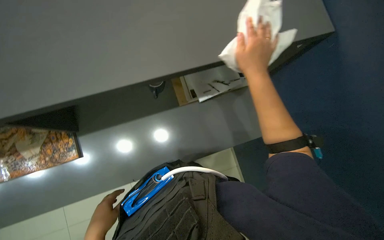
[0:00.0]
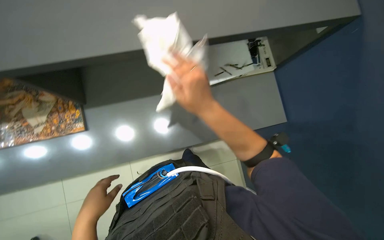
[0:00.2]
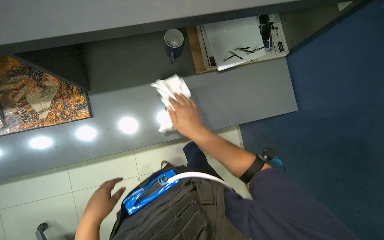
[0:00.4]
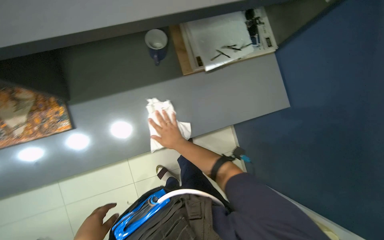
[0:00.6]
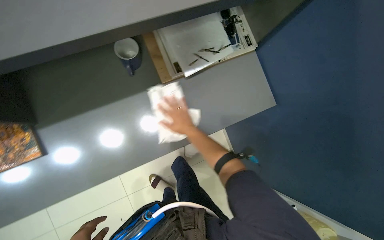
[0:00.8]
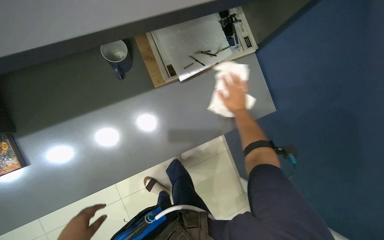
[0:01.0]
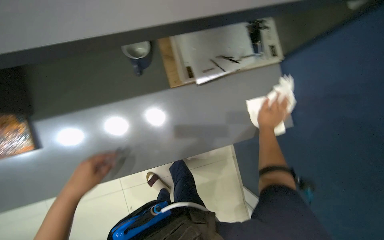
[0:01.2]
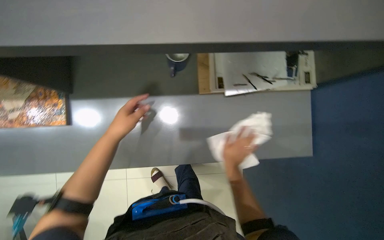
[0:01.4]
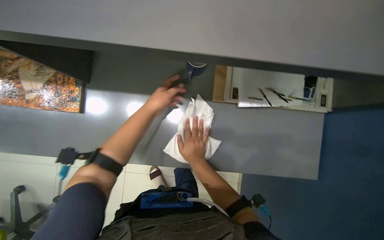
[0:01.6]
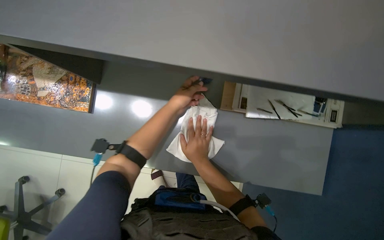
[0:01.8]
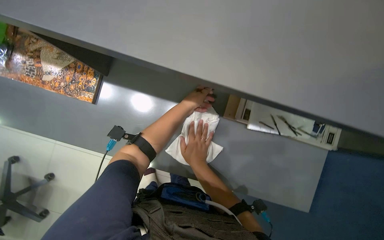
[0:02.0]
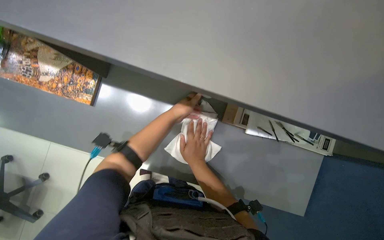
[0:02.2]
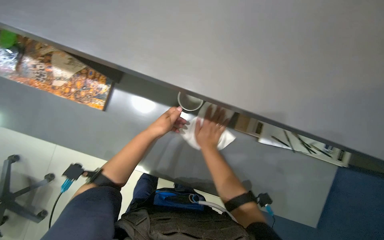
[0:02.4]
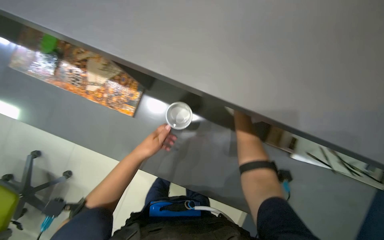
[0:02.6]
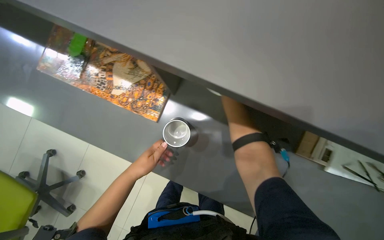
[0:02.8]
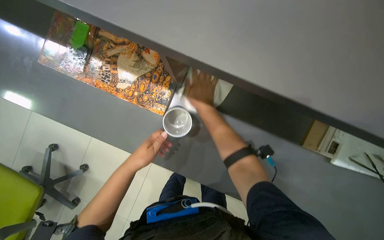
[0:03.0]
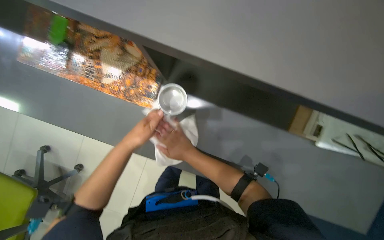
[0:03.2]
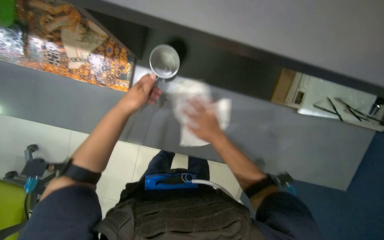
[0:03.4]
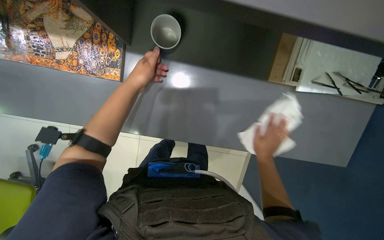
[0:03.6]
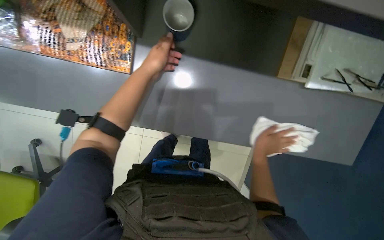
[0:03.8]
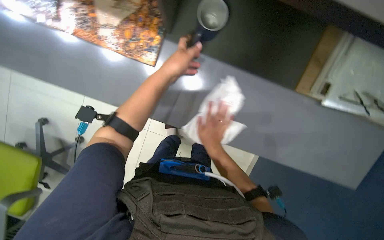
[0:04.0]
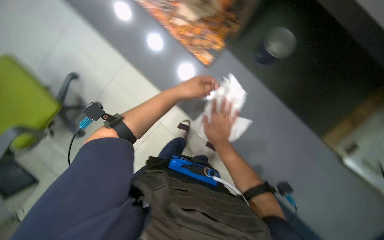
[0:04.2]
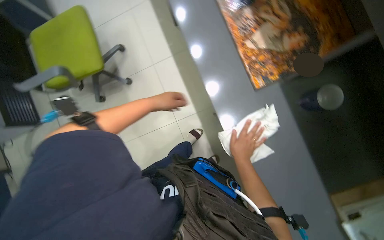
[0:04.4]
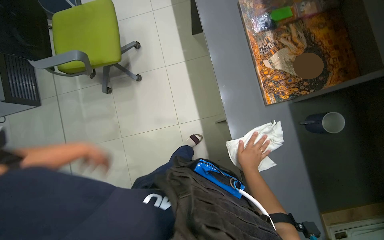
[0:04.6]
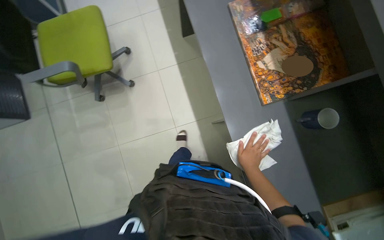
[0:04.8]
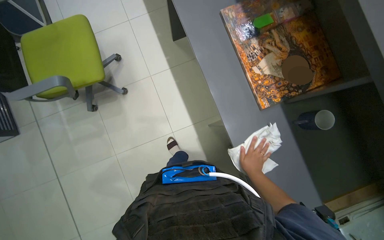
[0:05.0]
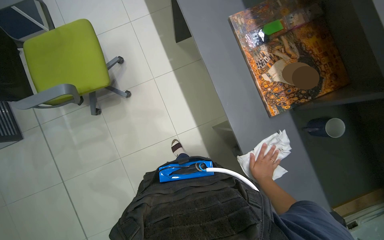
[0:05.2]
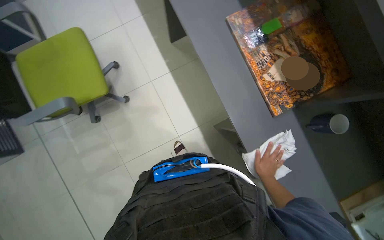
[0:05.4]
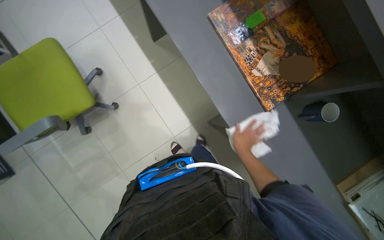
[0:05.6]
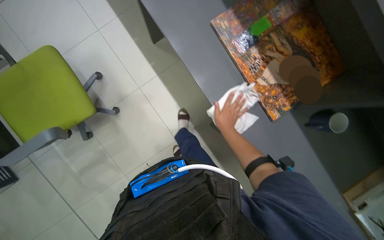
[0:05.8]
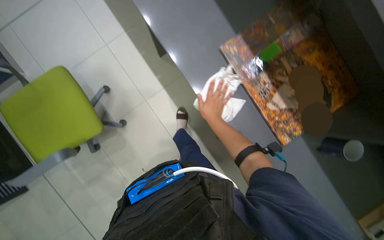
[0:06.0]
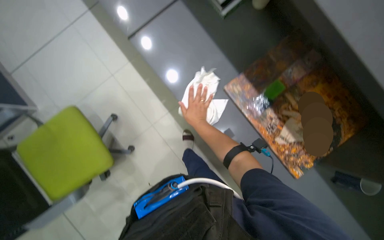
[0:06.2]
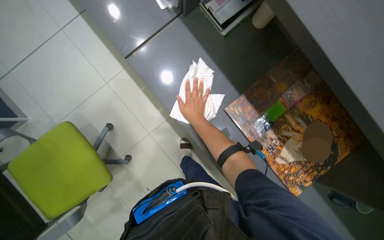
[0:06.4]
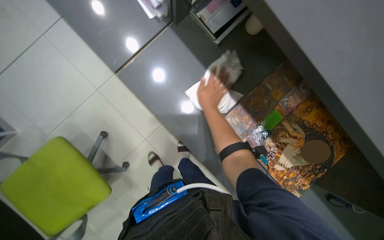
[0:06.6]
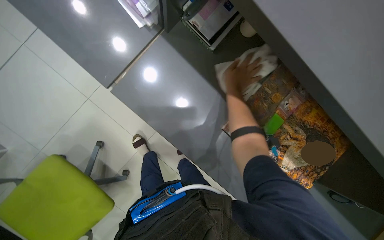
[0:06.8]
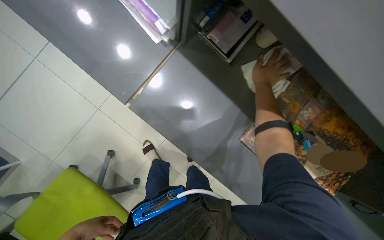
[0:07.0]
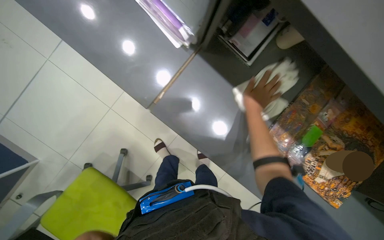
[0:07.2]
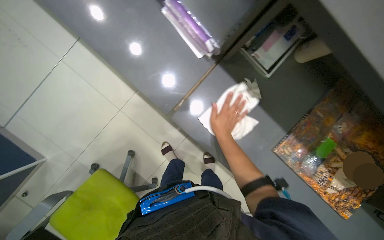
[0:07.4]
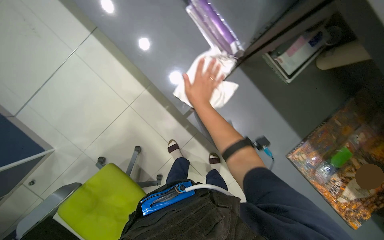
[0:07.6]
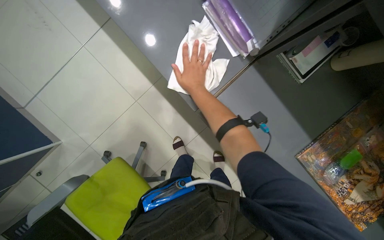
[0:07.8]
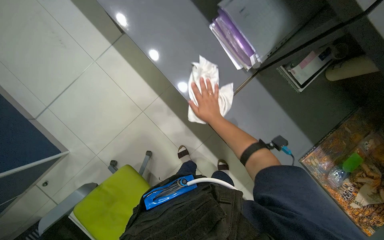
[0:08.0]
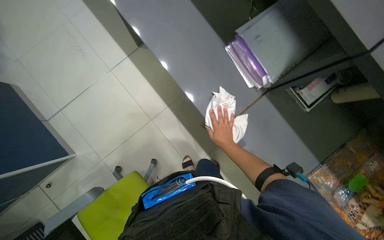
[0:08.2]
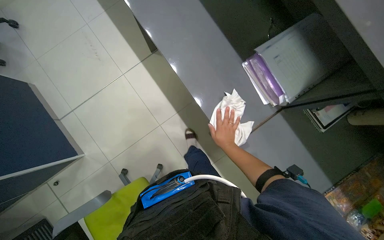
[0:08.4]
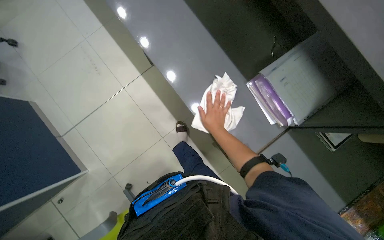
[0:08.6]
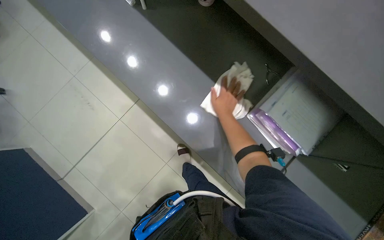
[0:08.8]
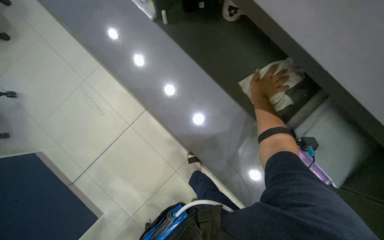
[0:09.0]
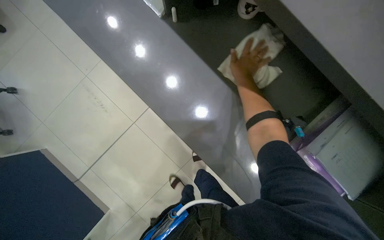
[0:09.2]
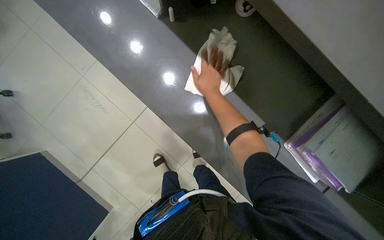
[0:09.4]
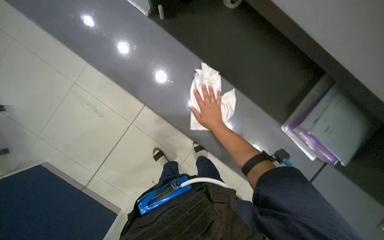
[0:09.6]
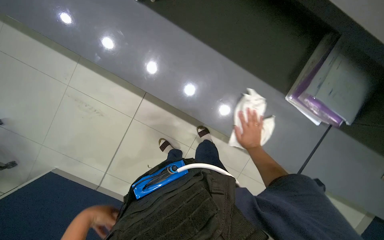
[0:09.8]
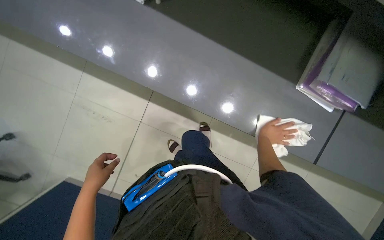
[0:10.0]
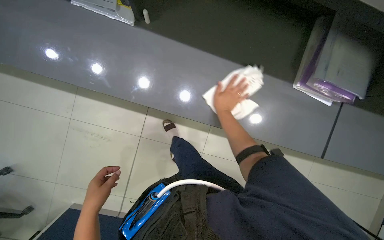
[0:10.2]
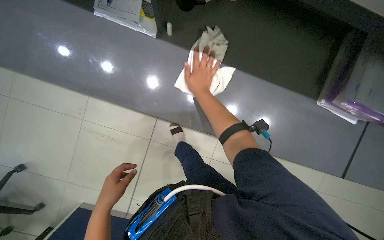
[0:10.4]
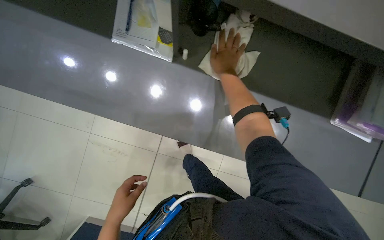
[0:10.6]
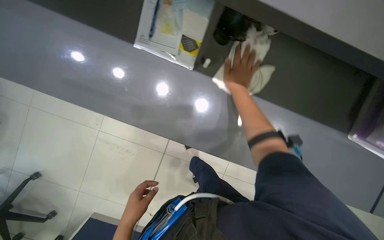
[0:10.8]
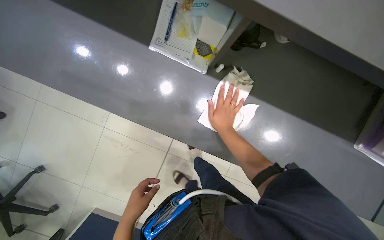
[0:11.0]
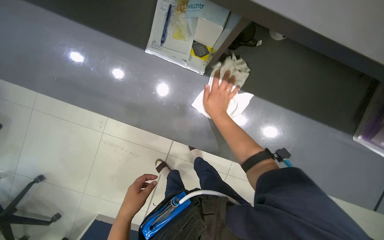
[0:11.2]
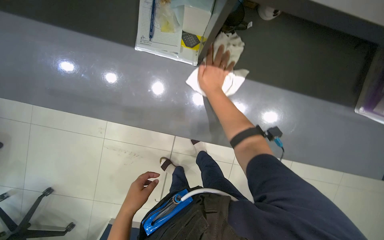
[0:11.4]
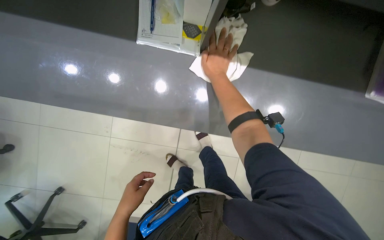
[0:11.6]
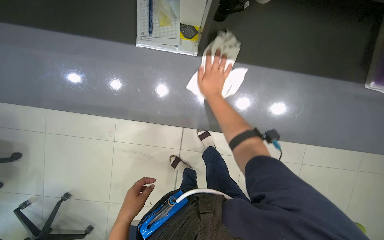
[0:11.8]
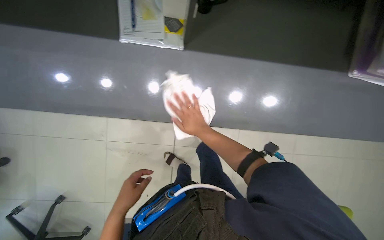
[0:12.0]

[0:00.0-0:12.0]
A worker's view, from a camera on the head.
Job: wiping surfaces.
The whole recording: Wiping office counter. The worker wipes the long office counter with a white cloth.
0:00.0 to 0:01.6: The view tilts roughly 15 degrees downward.
0:01.6 to 0:03.0: The left hand travels to the left by about 35 cm.
0:04.4 to 0:06.0: The wearer moves about 40 cm.
0:06.0 to 0:07.6: The wearer moves approximately 60 cm.
0:07.6 to 0:09.0: The wearer moves about 50 cm.
0:09.0 to 0:10.4: Everything in view rotates approximately 25 degrees counterclockwise. The right hand moves to the left, about 35 cm, and travels down the picture and back again, roughly 35 cm each way.
0:10.4 to 0:12.0: The right hand swings up and down the picture, some 20 cm each way, with 3 reversals.

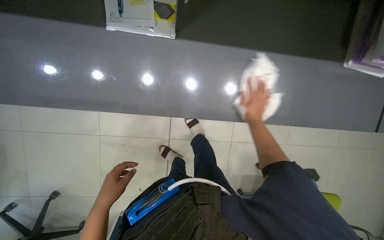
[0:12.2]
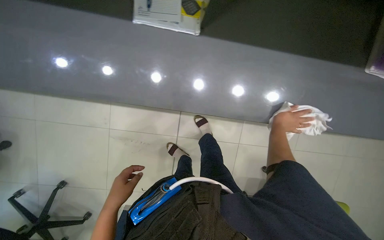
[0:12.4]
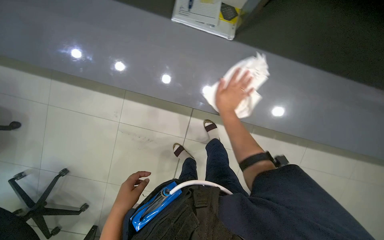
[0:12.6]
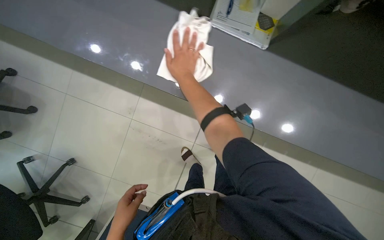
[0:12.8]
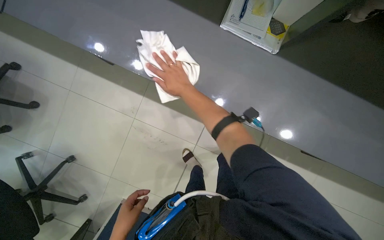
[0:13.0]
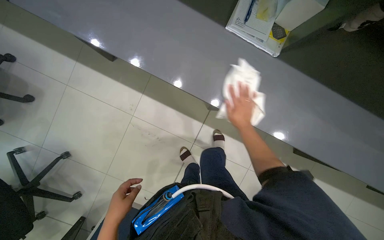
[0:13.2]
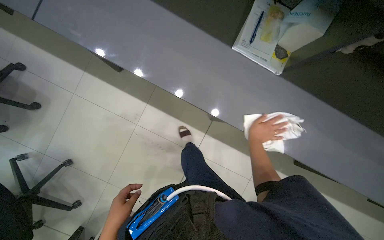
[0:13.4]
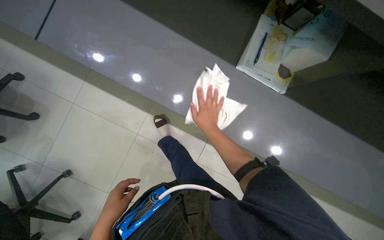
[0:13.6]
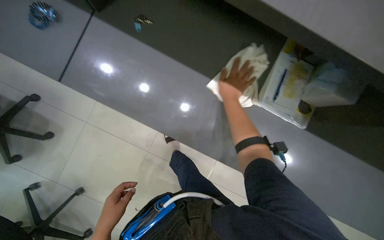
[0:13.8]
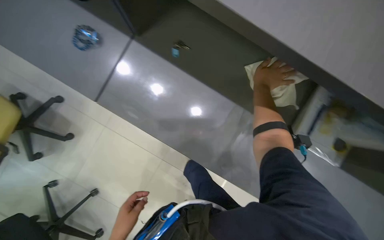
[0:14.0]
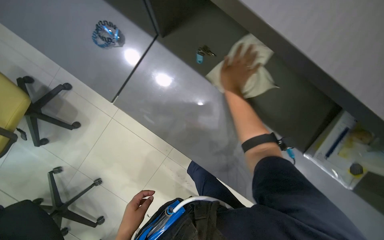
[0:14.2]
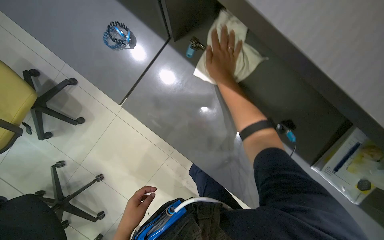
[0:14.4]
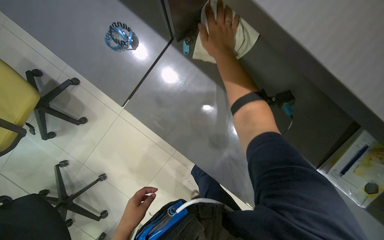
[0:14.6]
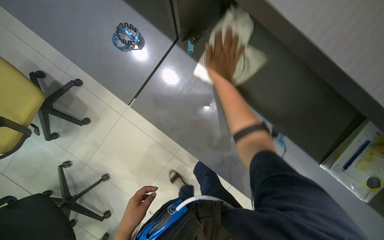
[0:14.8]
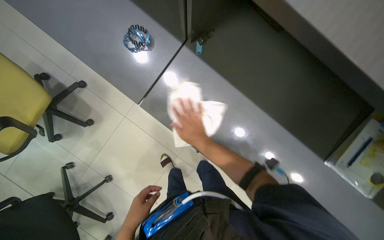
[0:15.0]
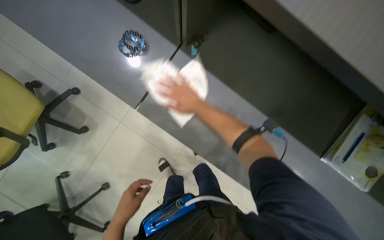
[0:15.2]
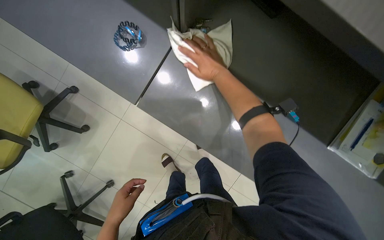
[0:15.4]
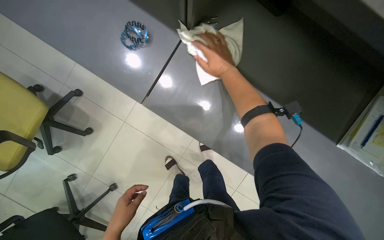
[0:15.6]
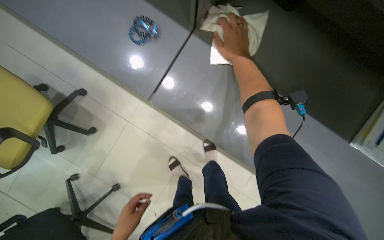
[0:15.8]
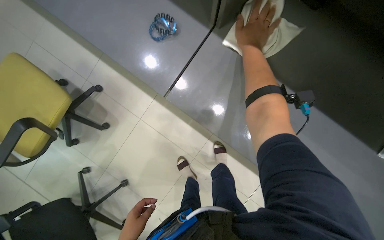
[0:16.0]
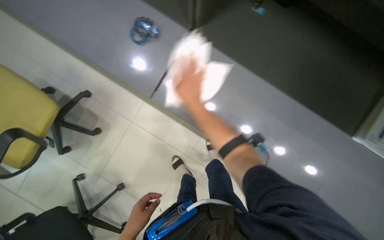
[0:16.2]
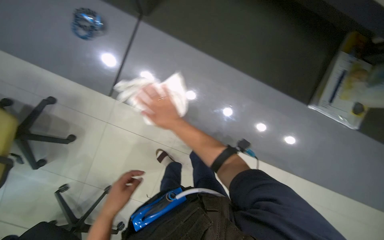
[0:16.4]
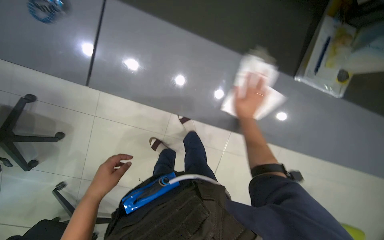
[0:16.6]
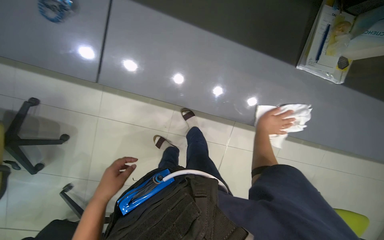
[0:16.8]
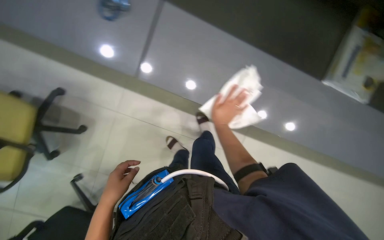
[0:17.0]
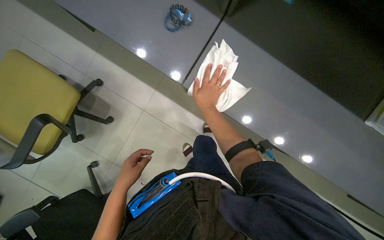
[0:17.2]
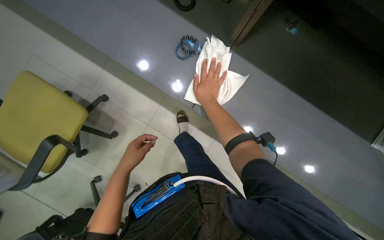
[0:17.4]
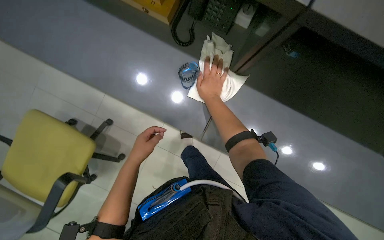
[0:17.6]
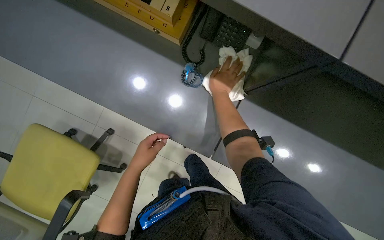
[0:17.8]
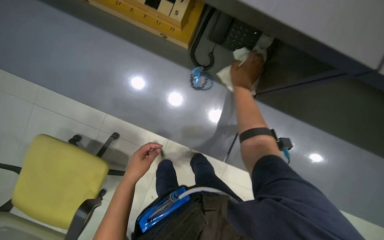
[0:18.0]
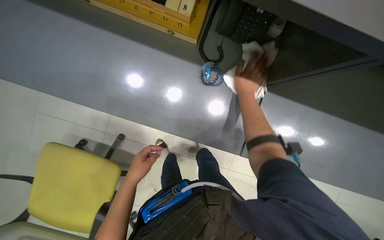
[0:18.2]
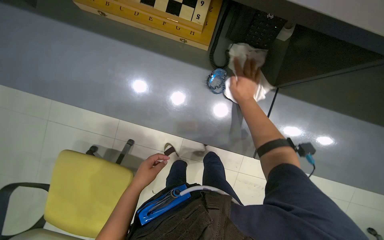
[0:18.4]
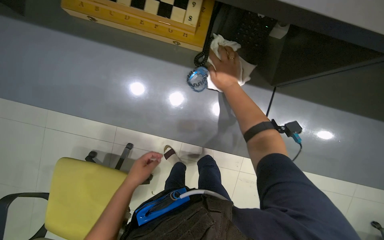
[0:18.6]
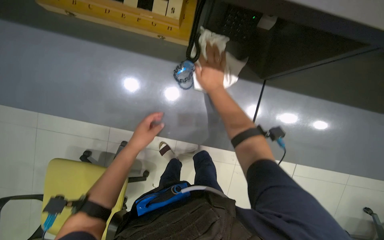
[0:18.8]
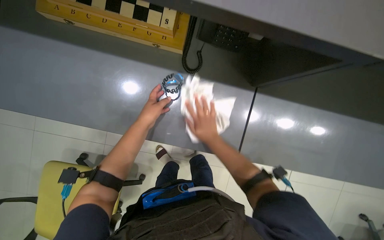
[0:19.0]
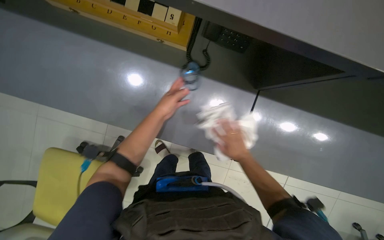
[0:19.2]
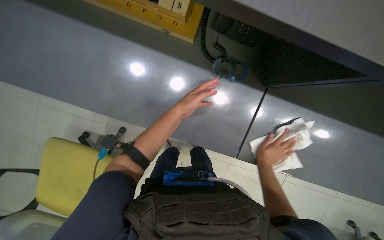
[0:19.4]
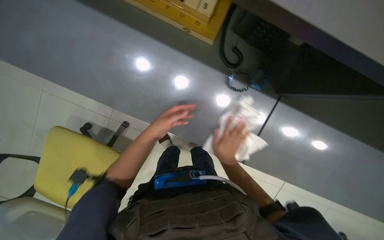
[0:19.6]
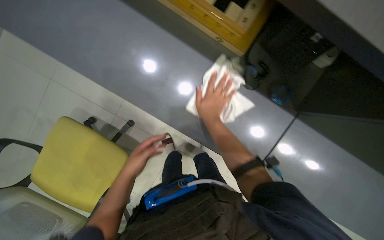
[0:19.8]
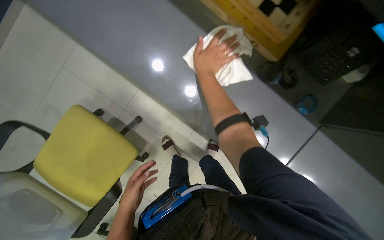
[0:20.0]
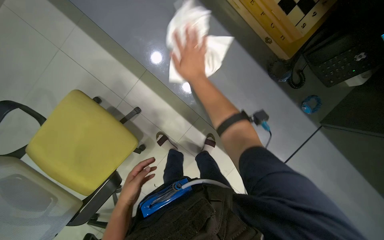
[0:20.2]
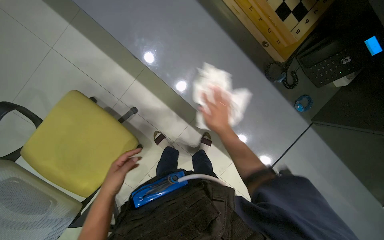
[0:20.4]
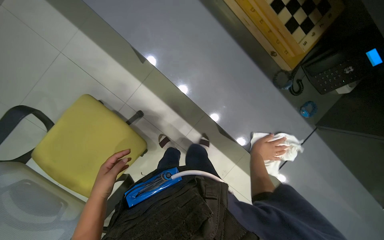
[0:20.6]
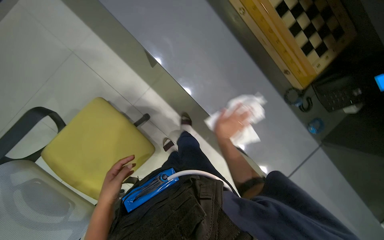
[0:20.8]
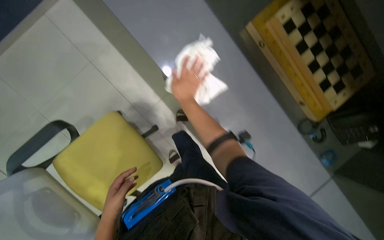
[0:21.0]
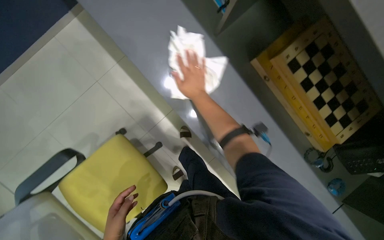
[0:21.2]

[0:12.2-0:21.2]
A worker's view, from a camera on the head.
Job: wiping surfaces.
The whole recording: Wiping office counter. The worker wipes the long office counter with a white cloth.
0:12.2 to 0:13.8: The camera travels some 50 cm.
0:13.8 to 0:15.2: The right hand swings up and down the picture, roughly 25 cm each way, with 2 reversals.
0:15.2 to 0:16.6: The right hand swings left and right, about 25 cm each way, with 2 reversals.
0:16.6 to 0:18.2: The right hand moves up the picture, roughly 15 cm, and travels to the left and back again, roughly 35 cm each way.
0:18.2 to 0:19.8: The right hand heads to the left, covering some 15 cm. Meanwhile the left hand moves about 20 cm up the picture and comes back.
0:19.8 to 0:21.2: The wearer moves about 40 cm.
